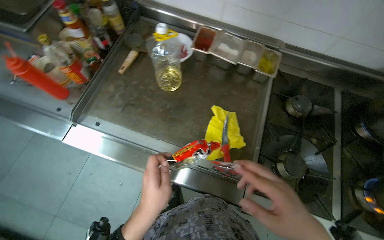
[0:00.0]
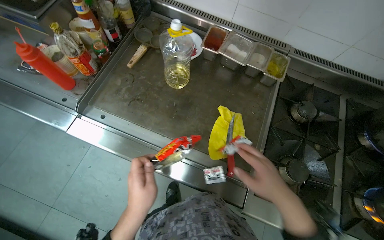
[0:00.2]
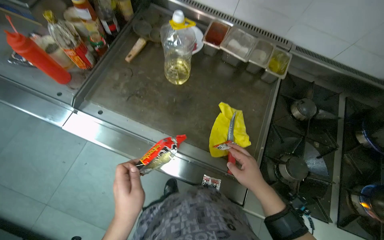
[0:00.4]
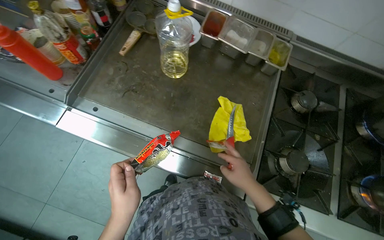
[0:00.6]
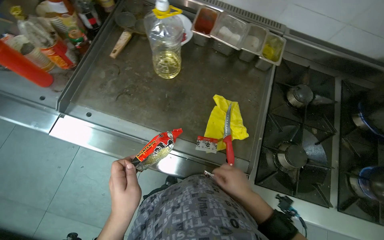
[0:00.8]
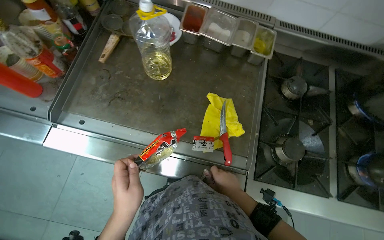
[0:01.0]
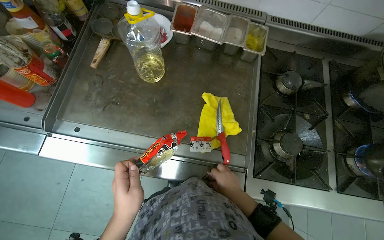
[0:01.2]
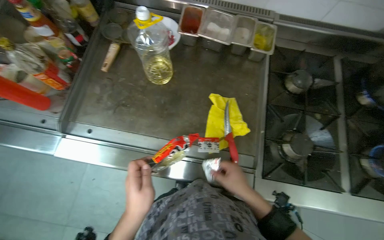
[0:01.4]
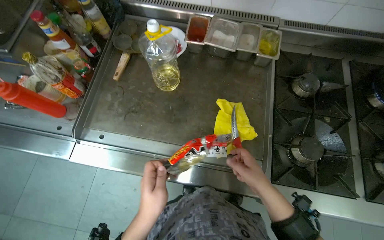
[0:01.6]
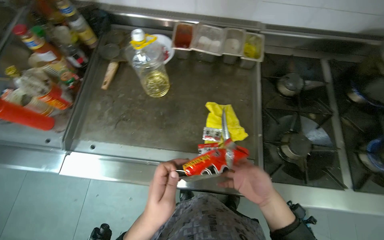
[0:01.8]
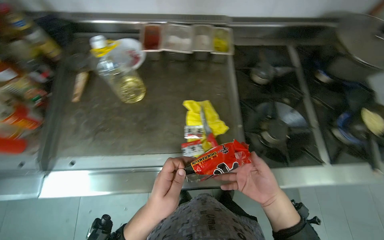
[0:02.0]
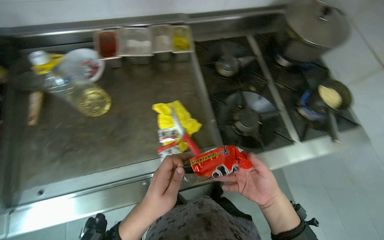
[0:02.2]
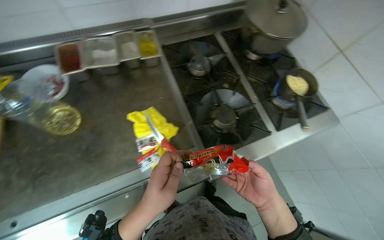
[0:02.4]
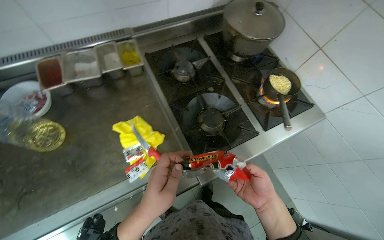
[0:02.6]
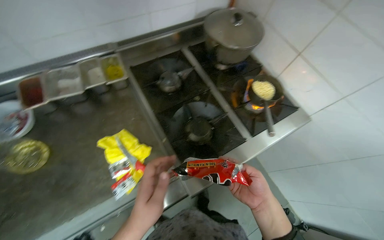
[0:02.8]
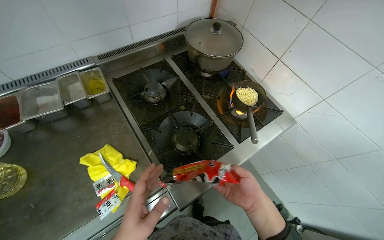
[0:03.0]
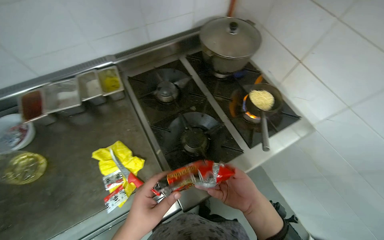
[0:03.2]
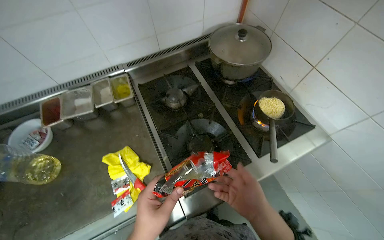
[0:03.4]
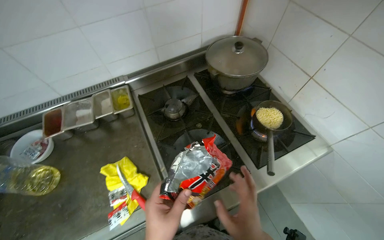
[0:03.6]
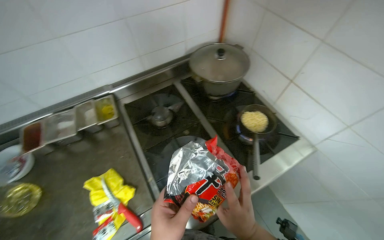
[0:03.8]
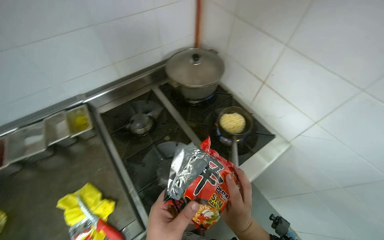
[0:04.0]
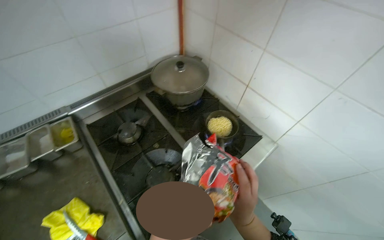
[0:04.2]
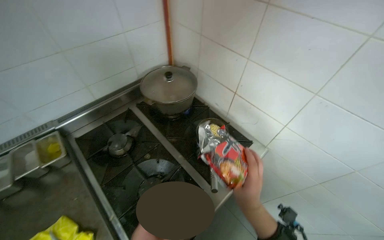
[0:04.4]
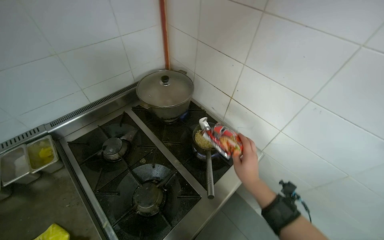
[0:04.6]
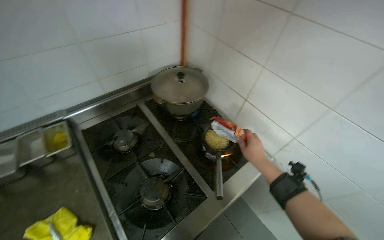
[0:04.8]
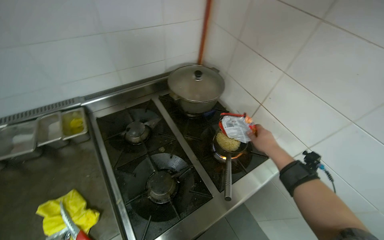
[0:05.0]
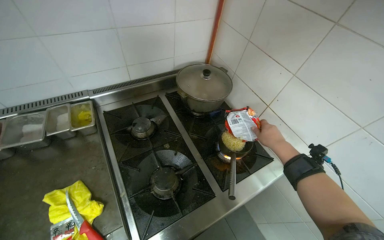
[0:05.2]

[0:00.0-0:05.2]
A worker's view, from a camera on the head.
Job: preparing food.
The whole recording: Preparing instant noodles. The worker opens noodle and seasoning packets and adds them to a pot on the stove.
0:00.0 to 0:01.8: The right hand heads farther from the camera, covering approximately 15 cm.
0:01.8 to 0:03.4: The scene rotates counterclockwise by approximately 30 degrees.
0:03.4 to 0:05.2: The right hand goes about 35 cm up the picture, to the right and farther from the camera.

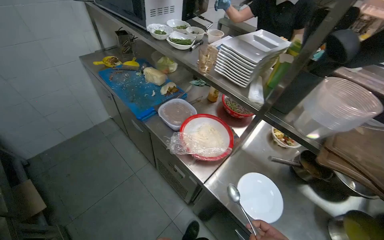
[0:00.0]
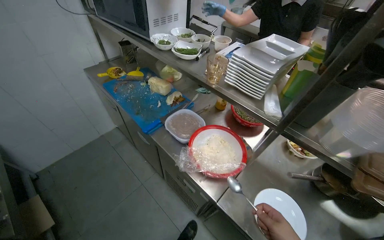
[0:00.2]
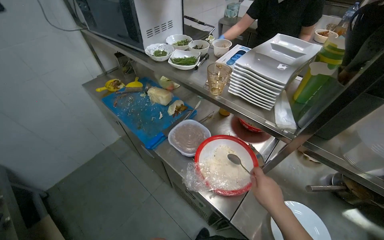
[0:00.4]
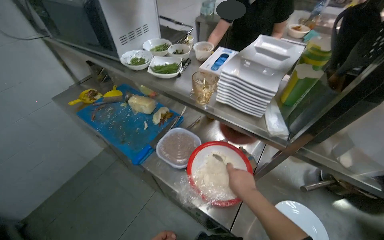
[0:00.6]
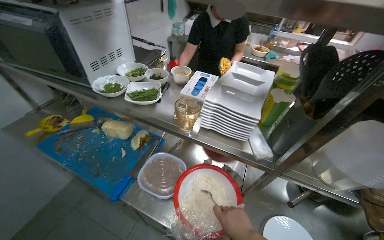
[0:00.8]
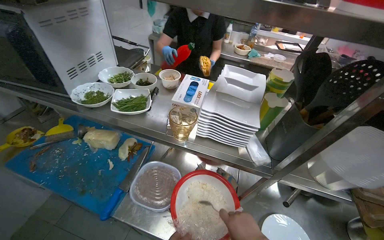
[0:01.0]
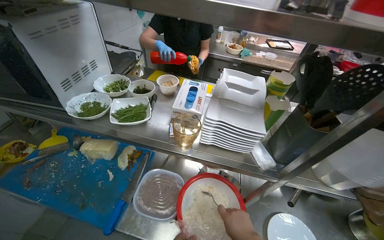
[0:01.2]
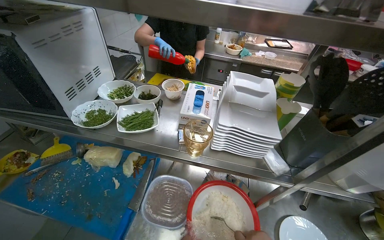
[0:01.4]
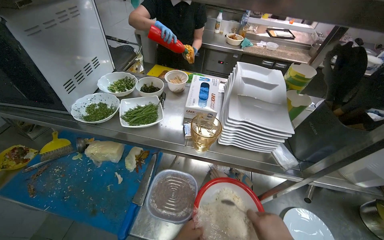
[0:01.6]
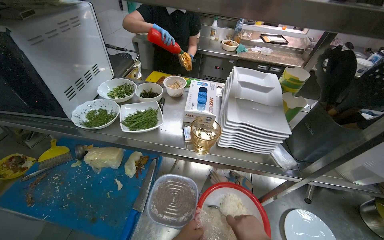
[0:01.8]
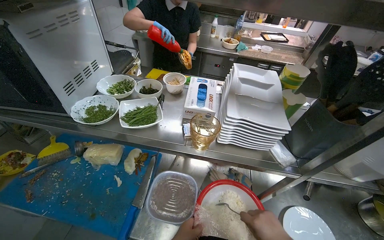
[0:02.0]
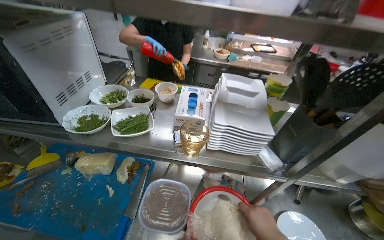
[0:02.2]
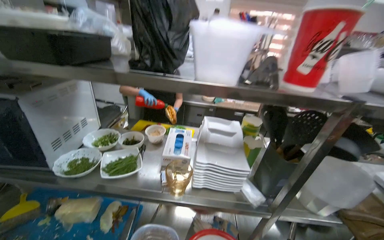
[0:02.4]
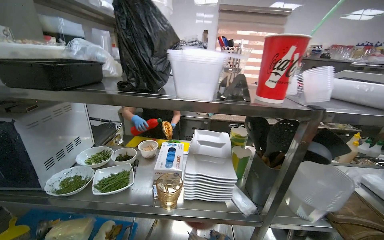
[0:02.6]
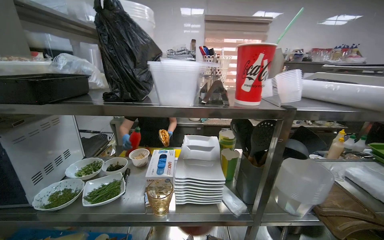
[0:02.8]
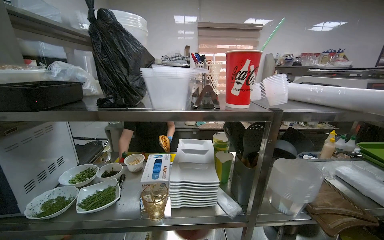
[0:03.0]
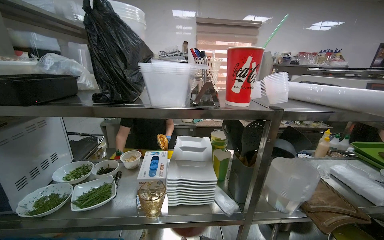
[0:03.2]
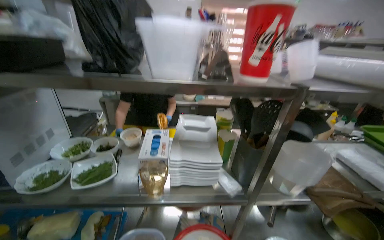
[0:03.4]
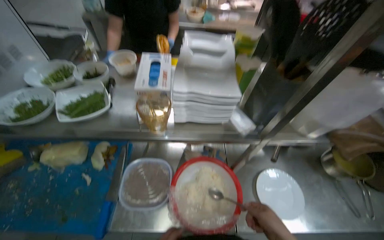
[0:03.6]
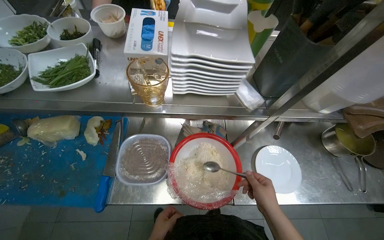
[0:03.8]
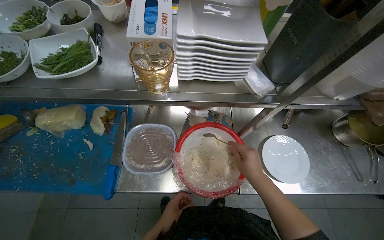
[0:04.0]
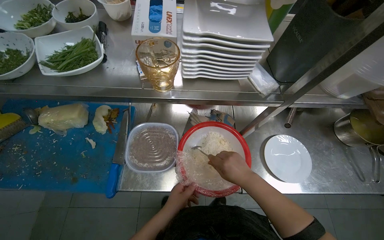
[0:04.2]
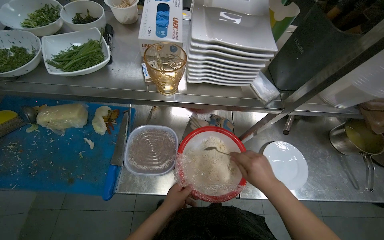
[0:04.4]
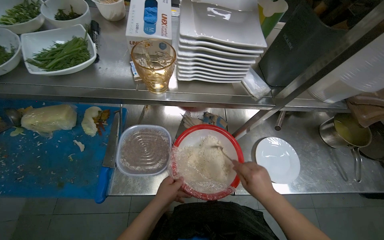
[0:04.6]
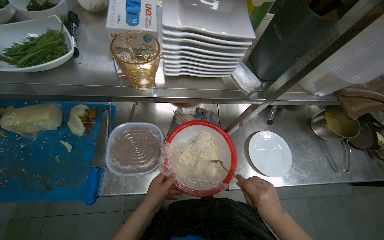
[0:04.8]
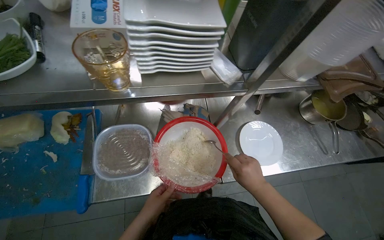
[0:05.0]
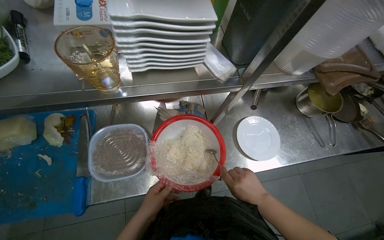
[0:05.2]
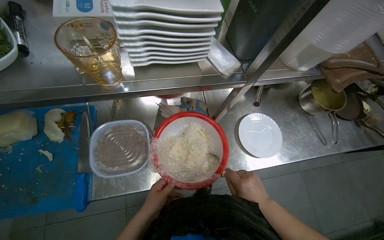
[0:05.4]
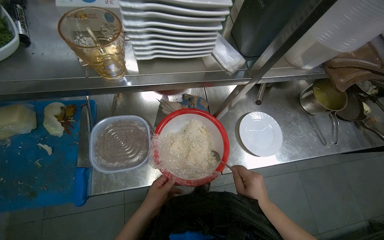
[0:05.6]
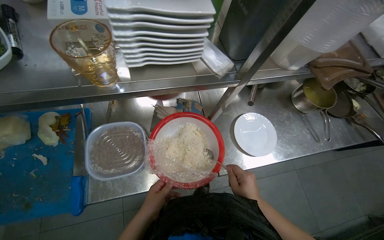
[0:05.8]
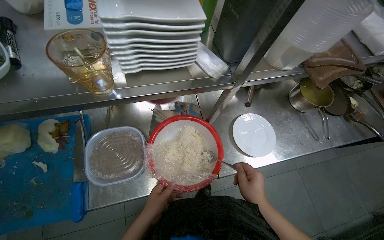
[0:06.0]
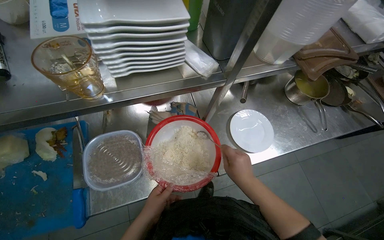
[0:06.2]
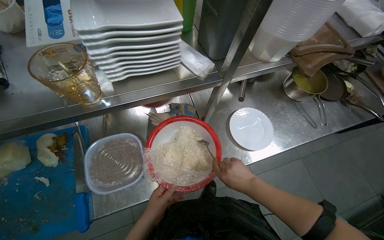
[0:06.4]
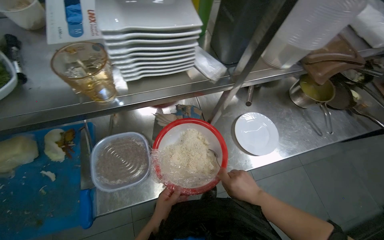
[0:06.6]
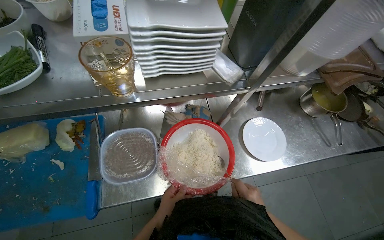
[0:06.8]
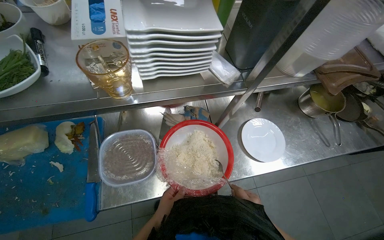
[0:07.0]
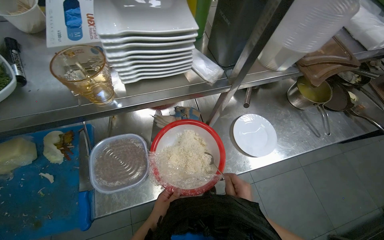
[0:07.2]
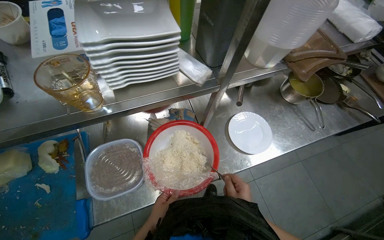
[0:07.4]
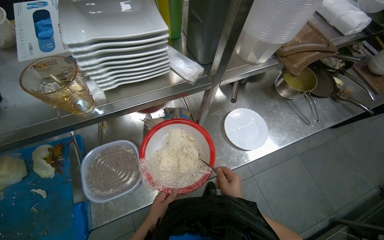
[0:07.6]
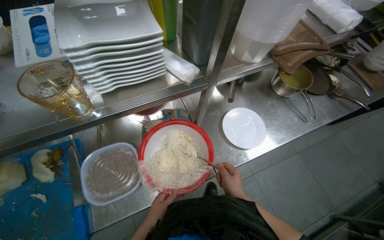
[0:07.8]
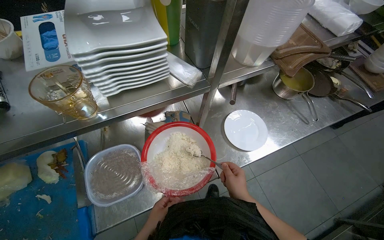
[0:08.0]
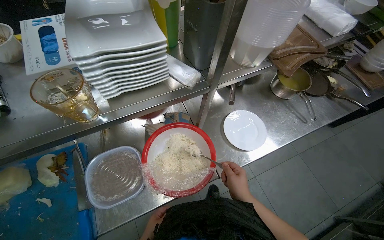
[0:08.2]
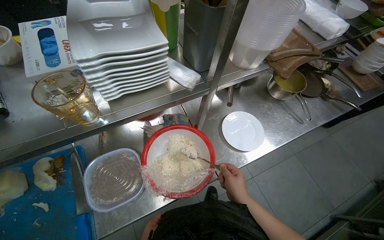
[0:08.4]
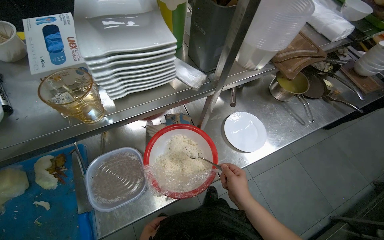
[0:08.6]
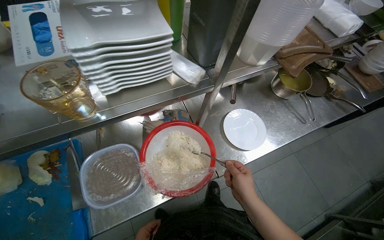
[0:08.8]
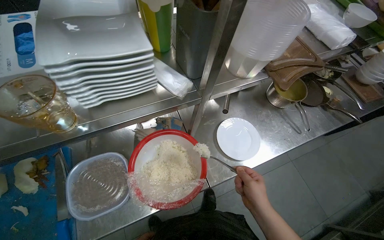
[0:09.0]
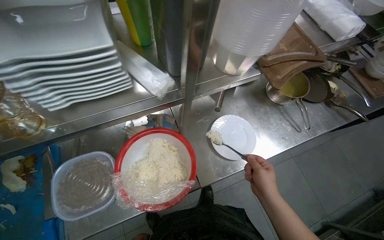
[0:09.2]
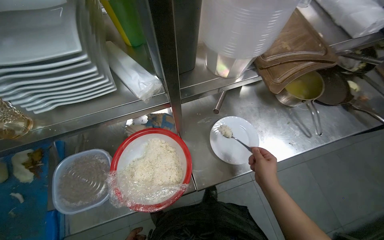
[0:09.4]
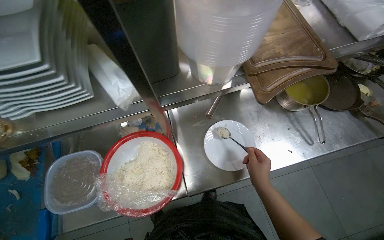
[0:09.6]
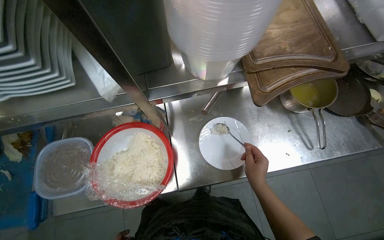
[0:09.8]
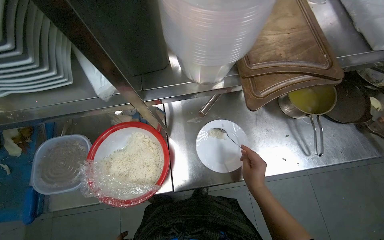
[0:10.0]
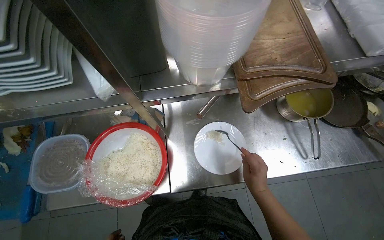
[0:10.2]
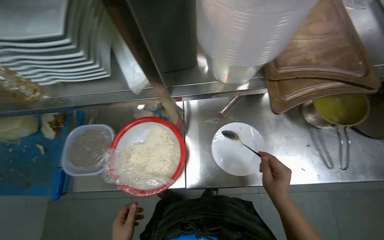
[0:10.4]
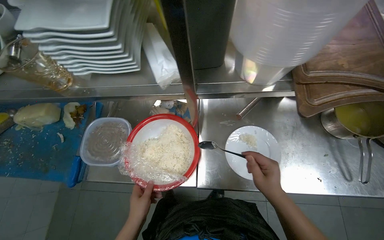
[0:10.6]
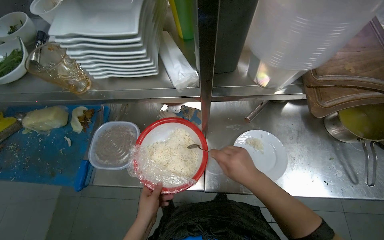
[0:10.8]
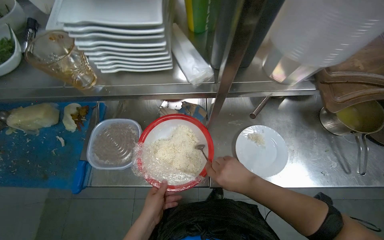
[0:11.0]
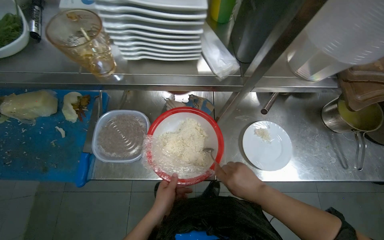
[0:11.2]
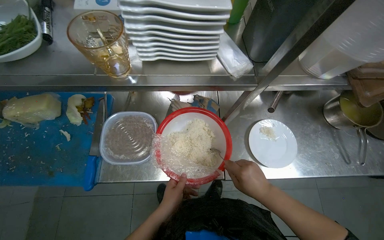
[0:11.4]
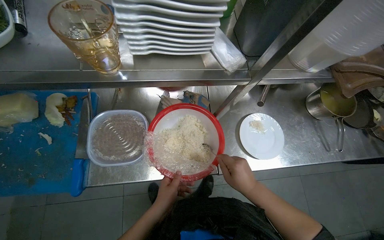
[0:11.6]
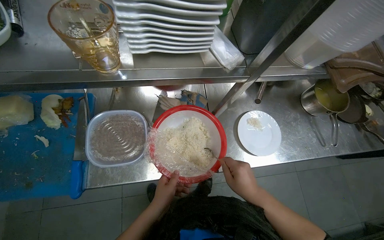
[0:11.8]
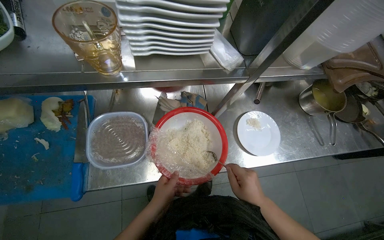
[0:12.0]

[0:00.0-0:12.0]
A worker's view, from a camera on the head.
Job: preparing food.
The whole recording: The worker places white rice onto a plate. The worker places white rice onto a plate.
0:00.0 to 0:01.6: The camera is carried roughly 50 cm. The head turns to the right by about 30 degrees.
0:01.6 to 0:03.0: The wearer looks approximately 30 degrees further upward.
0:03.0 to 0:04.4: The view tilts some 45 degrees downward.
0:04.4 to 0:06.0: The right hand heads down the picture, covering about 10 cm.
0:06.0 to 0:07.6: The hands stay close to where they were, moving slightly.
0:09.0 to 0:10.4: The head rotates roughly 20 degrees to the left. The right hand moves to the right, roughly 20 cm.
0:10.4 to 0:12.0: The right hand travels to the left by some 25 cm.

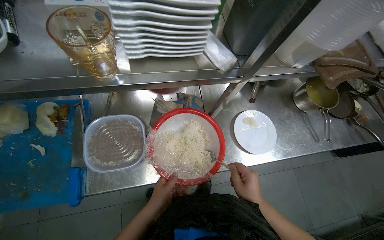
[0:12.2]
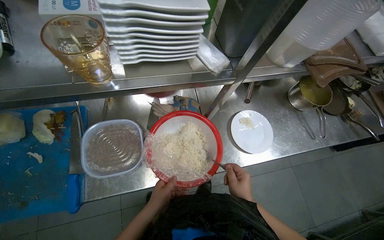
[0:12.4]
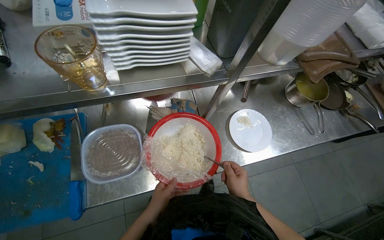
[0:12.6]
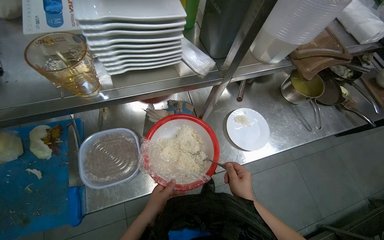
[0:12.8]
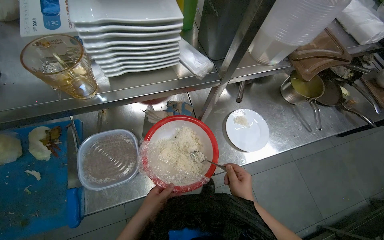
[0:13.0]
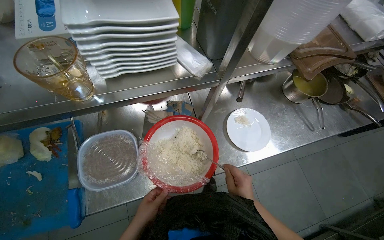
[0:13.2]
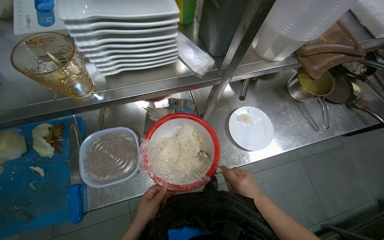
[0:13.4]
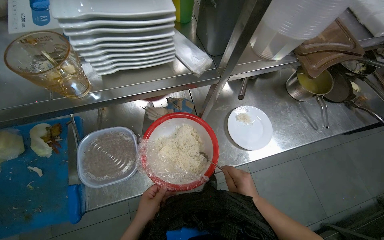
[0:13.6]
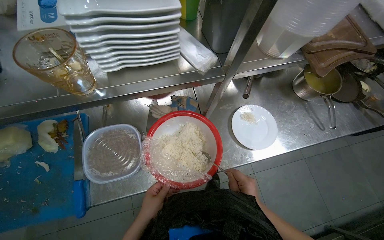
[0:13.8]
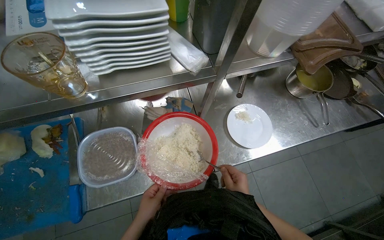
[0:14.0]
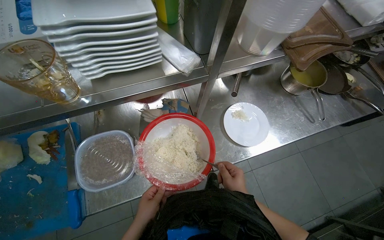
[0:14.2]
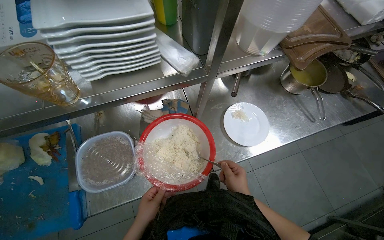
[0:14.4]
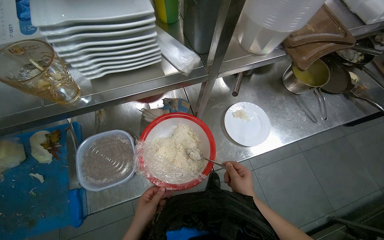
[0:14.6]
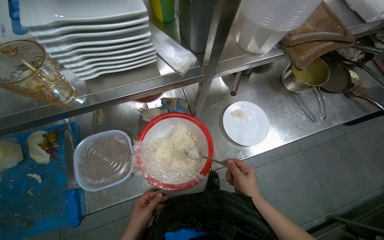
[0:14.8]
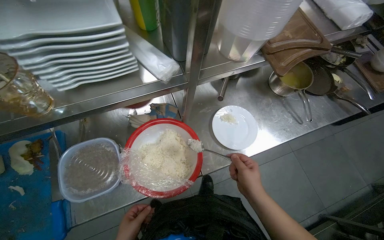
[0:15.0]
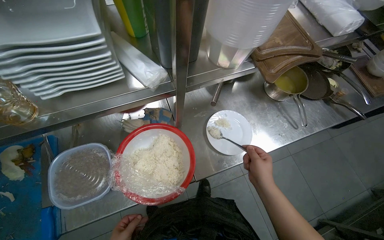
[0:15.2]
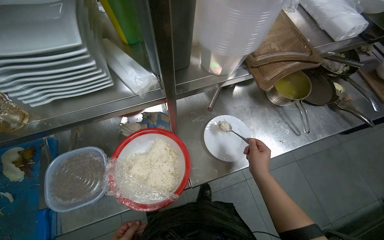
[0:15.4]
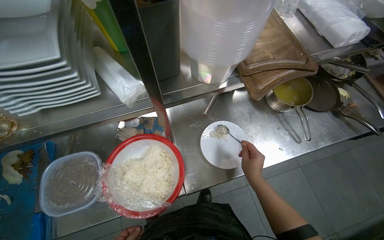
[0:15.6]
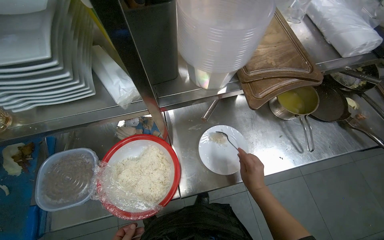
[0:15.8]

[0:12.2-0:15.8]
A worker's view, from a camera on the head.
Job: preparing food.
The whole recording: The worker places white rice onto a plate. The worker places white rice onto a plate.
0:12.2 to 0:14.0: The hands are busy where they are.
0:14.0 to 0:15.8: The right hand shifts approximately 20 cm to the right.
